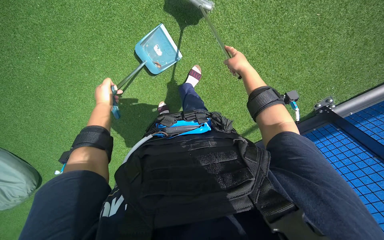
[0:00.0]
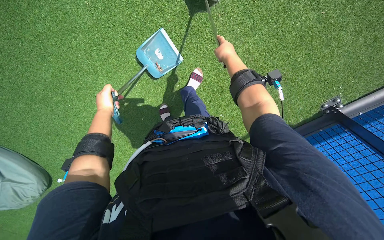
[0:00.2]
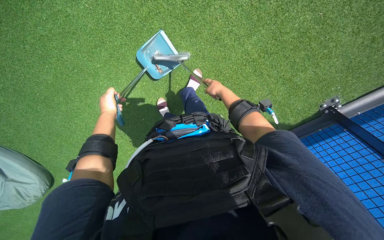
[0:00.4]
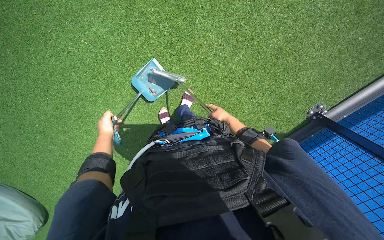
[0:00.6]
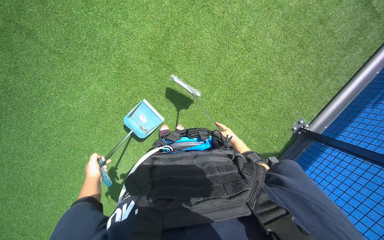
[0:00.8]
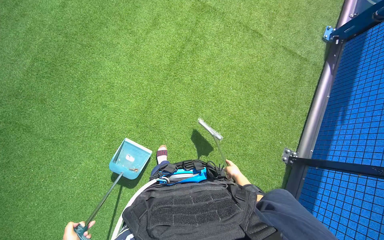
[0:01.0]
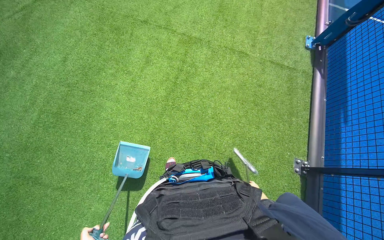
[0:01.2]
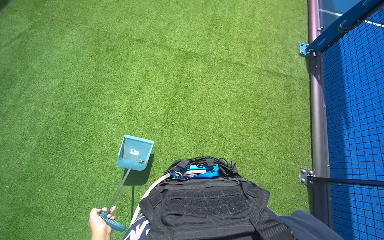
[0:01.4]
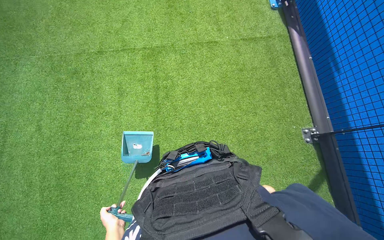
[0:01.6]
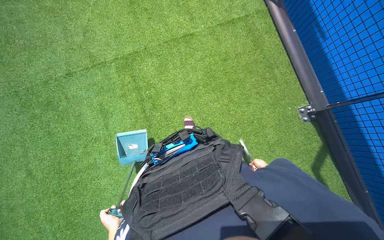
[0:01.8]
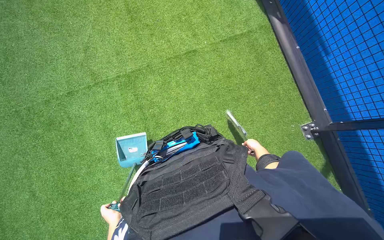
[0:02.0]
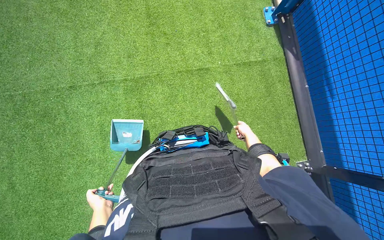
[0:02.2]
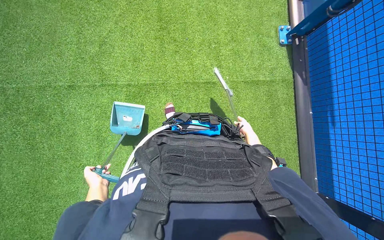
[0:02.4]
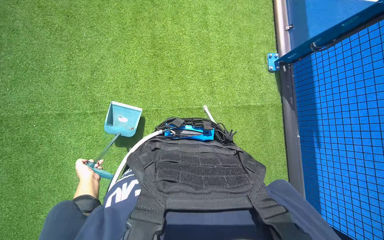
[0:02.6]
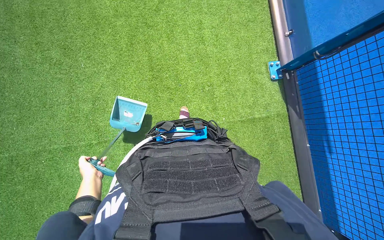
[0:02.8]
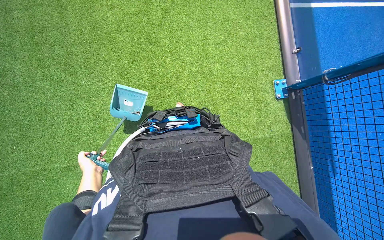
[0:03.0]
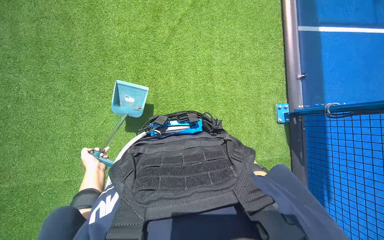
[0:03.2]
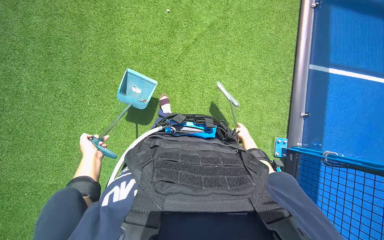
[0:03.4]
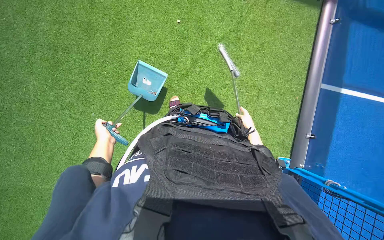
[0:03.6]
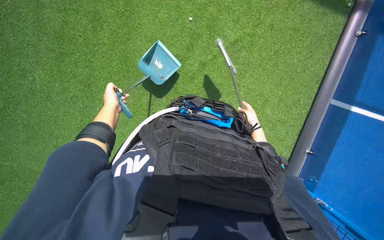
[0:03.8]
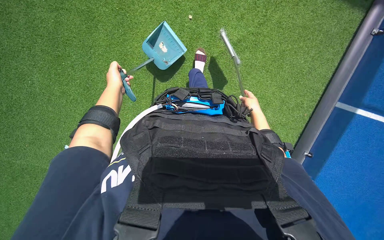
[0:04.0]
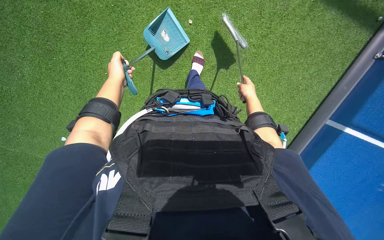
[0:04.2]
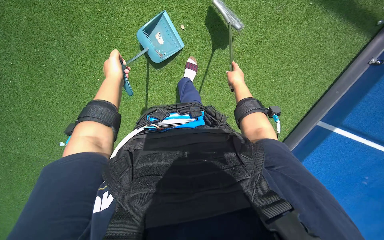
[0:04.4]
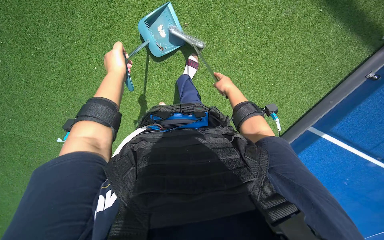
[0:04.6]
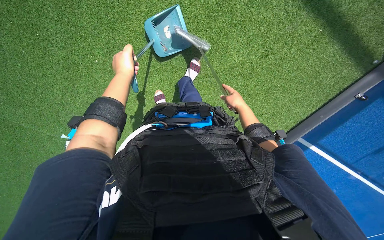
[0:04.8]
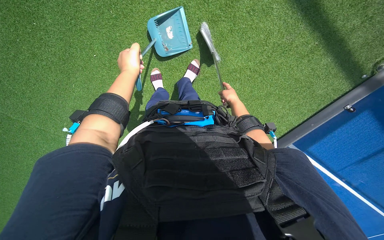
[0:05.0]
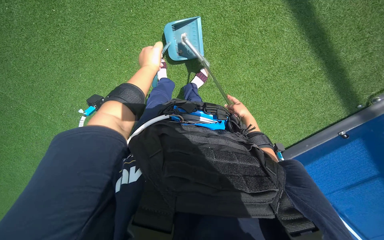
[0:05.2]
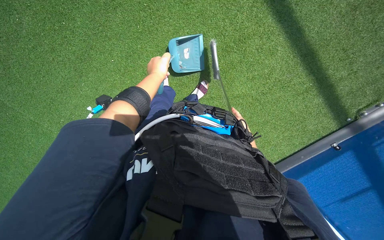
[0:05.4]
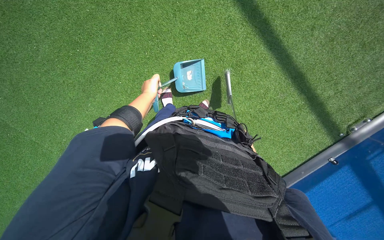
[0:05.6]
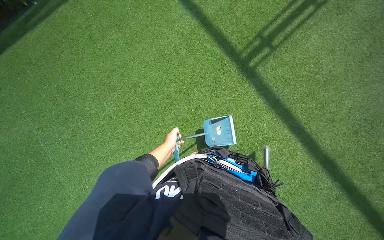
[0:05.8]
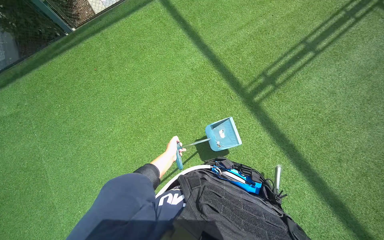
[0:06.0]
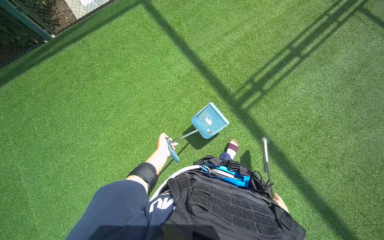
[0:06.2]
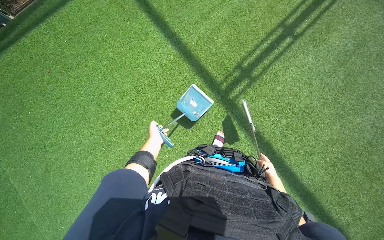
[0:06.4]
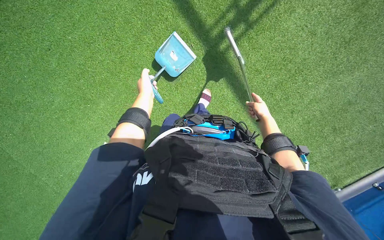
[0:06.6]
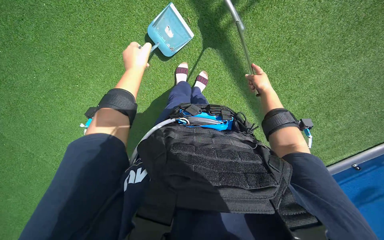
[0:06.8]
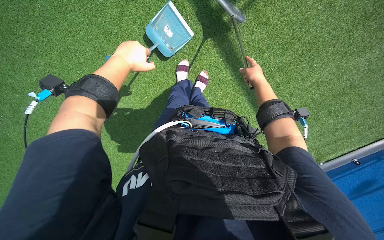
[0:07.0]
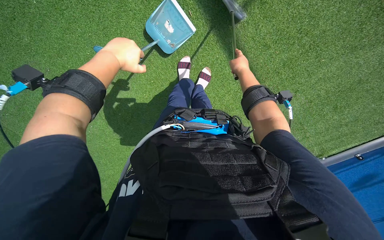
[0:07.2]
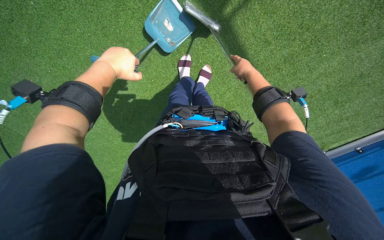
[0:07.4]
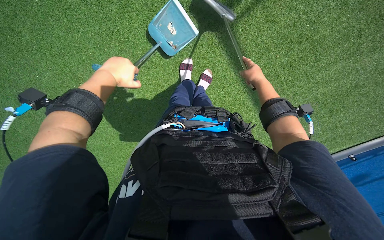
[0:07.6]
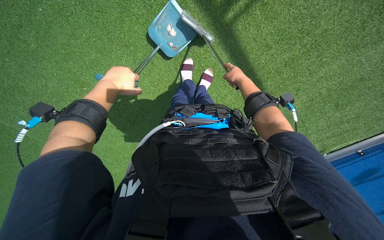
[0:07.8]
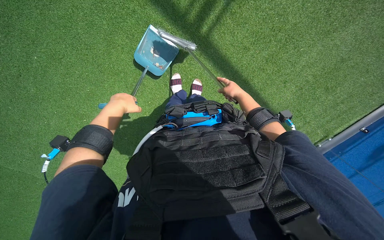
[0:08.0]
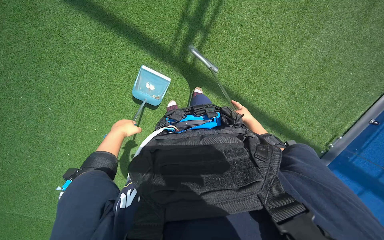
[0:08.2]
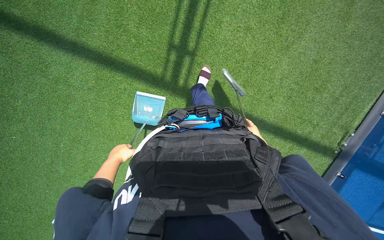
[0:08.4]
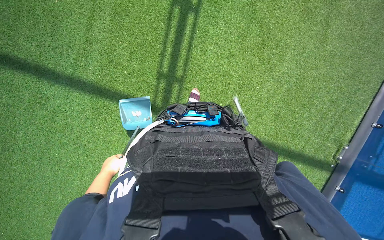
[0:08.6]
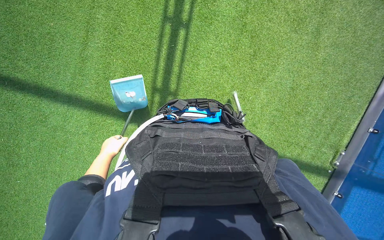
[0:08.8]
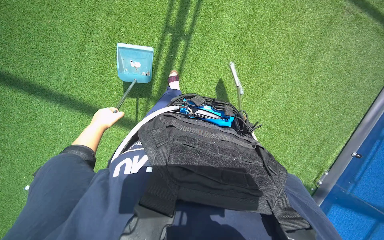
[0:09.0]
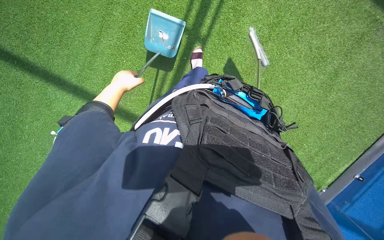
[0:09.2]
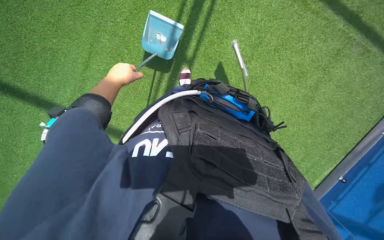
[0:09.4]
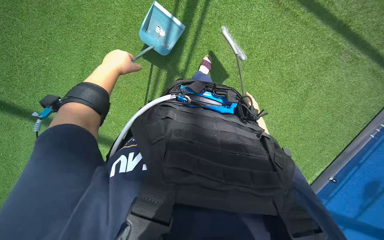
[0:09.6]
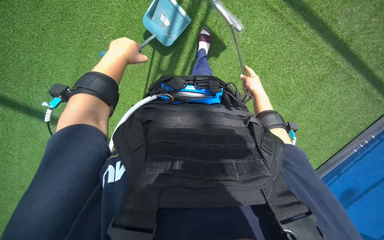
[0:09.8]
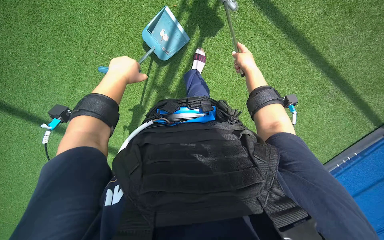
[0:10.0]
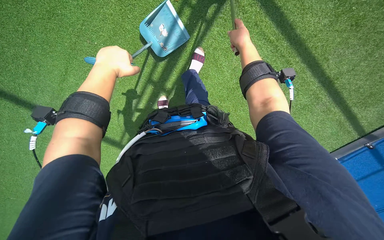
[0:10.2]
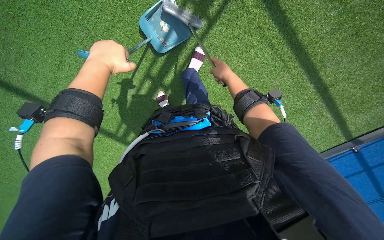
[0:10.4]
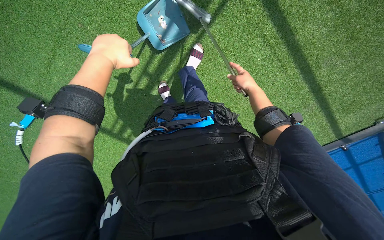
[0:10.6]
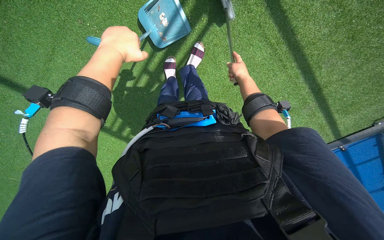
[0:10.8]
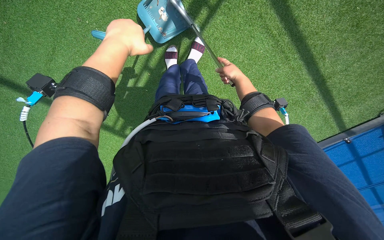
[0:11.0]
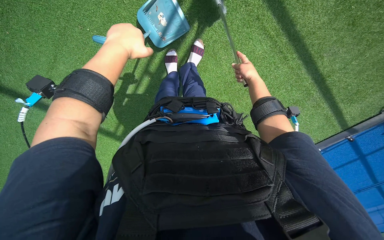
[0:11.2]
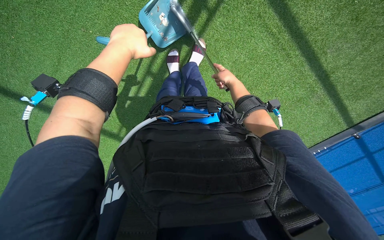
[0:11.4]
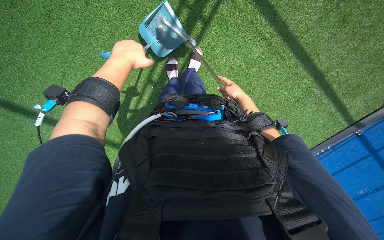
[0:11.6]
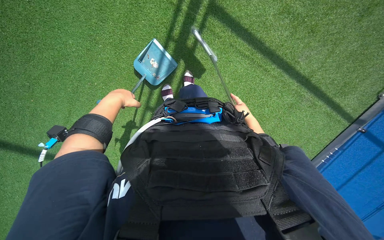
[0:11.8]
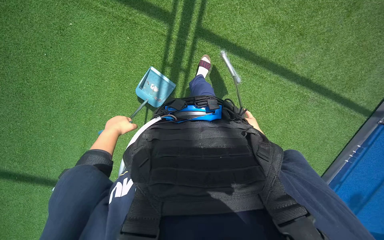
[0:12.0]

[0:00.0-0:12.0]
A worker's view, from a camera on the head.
Job: sweeping floor.
The whole recording: Sweeping and collecting debris from court. The worker sweeps and collects debris from the court using a broom and dustpan.
0:00.0 to 0:01.6: The head travels roughly 40 cm. The view tips upward by some 50 degrees. The scene rotates counterclockwise by approximately 60 degrees.
0:03.0 to 0:04.4: The left hand heads up the picture, covering approximately 50 cm.
0:04.4 to 0:06.0: The view tips upward by approximately 15 degrees. The left hand goes roughly 25 cm down the picture.
0:06.0 to 0:07.6: The camera is carried roughly 80 cm. The view tips downward by some 50 degrees.
0:07.6 to 0:09.0: The camera travels about 70 cm. The view tilts some 20 degrees upward. Everything in view rotates approximately 30 degrees counterclockwise.
0:09.0 to 0:10.4: The camera is carried approximately 60 cm.

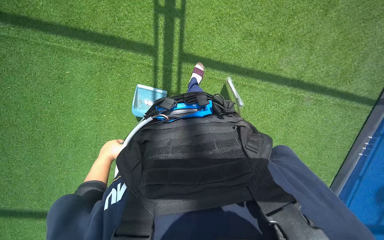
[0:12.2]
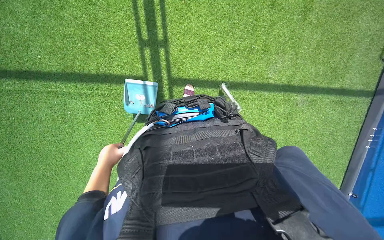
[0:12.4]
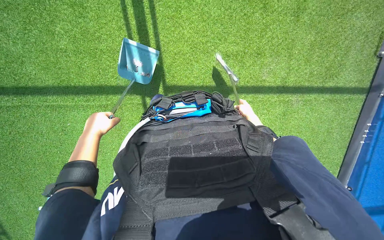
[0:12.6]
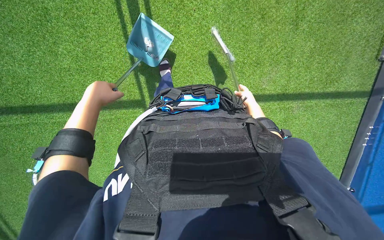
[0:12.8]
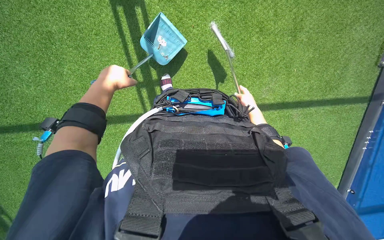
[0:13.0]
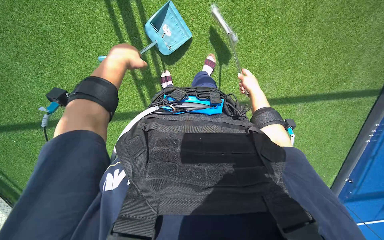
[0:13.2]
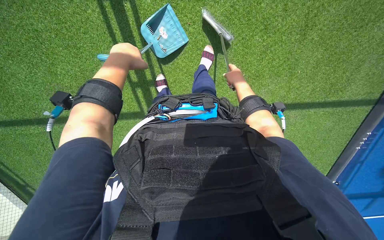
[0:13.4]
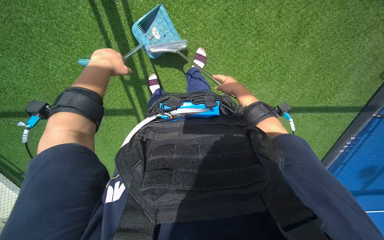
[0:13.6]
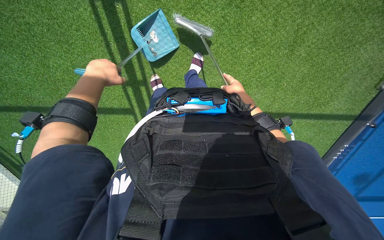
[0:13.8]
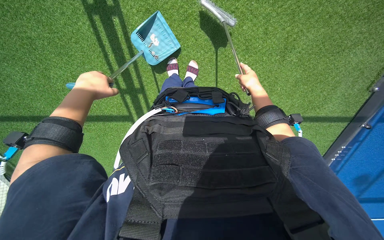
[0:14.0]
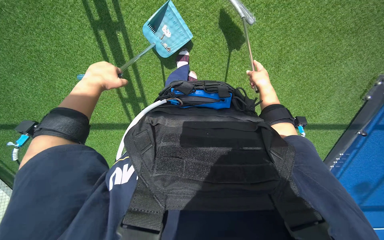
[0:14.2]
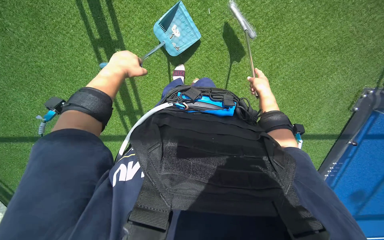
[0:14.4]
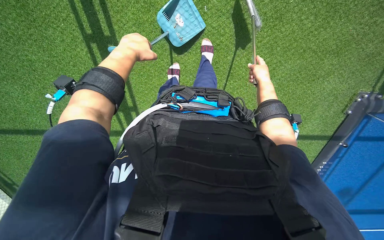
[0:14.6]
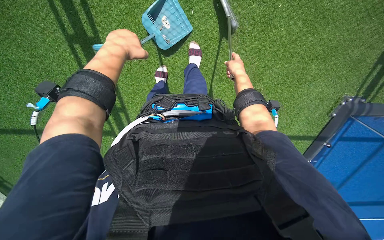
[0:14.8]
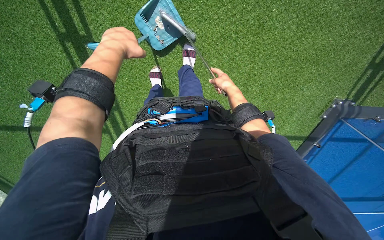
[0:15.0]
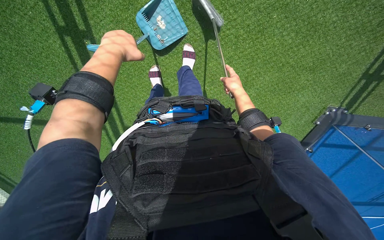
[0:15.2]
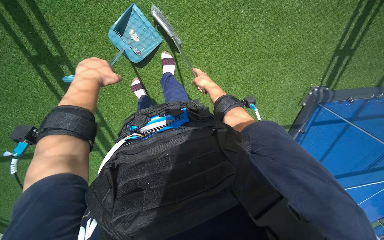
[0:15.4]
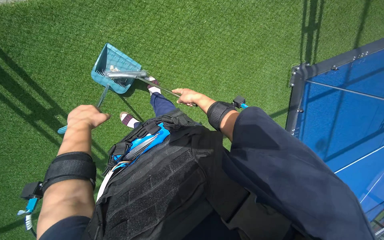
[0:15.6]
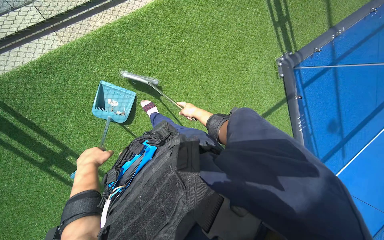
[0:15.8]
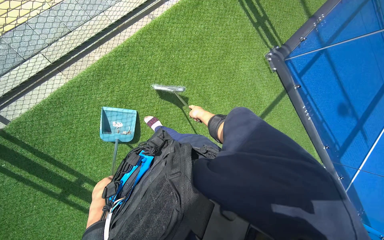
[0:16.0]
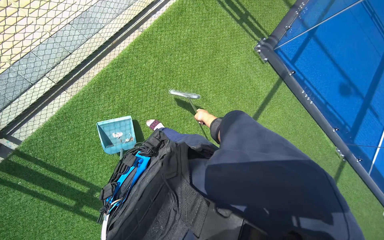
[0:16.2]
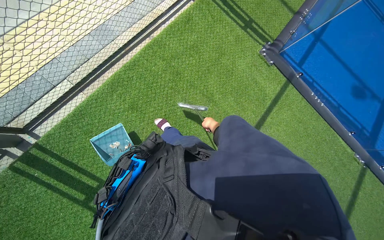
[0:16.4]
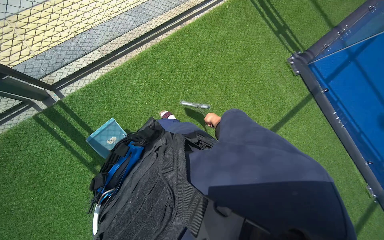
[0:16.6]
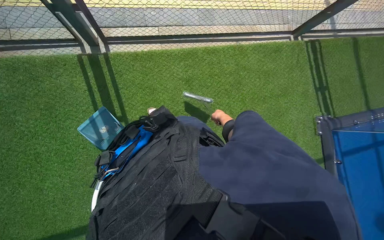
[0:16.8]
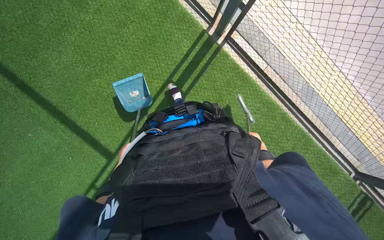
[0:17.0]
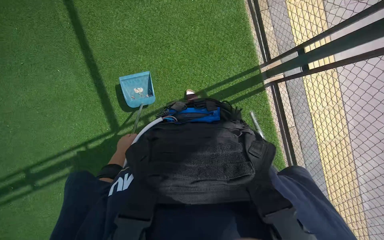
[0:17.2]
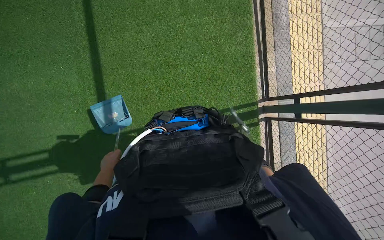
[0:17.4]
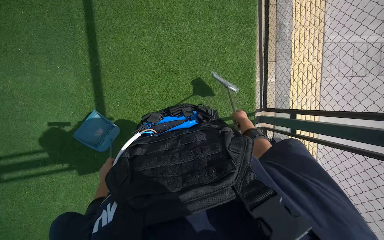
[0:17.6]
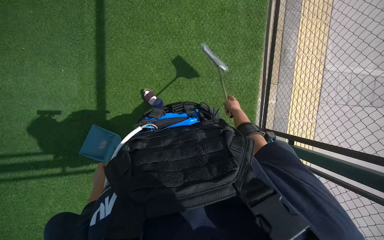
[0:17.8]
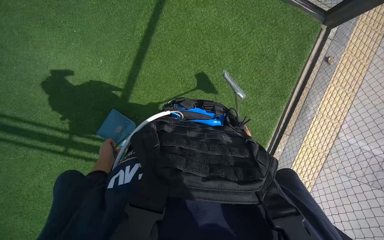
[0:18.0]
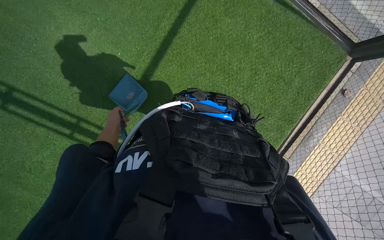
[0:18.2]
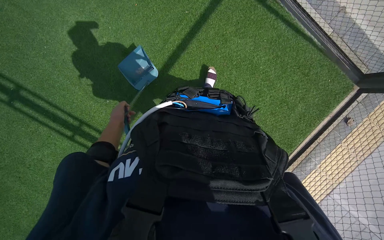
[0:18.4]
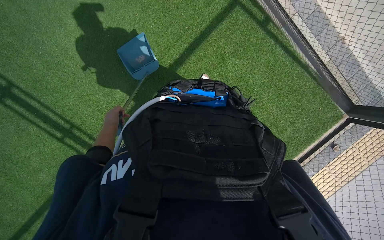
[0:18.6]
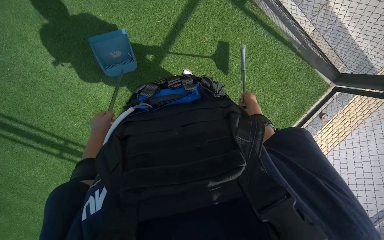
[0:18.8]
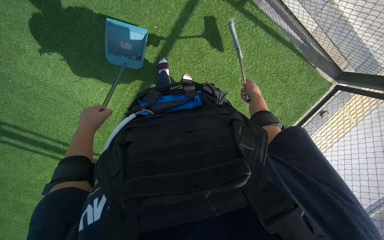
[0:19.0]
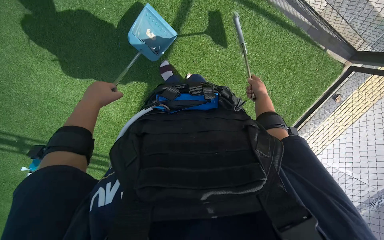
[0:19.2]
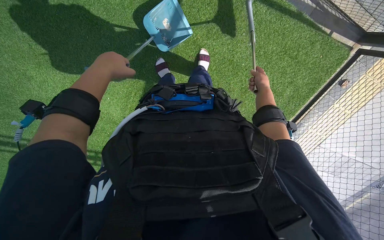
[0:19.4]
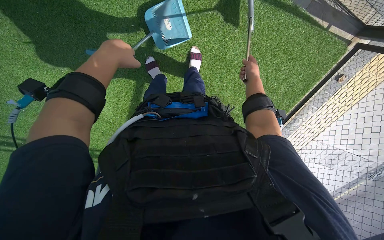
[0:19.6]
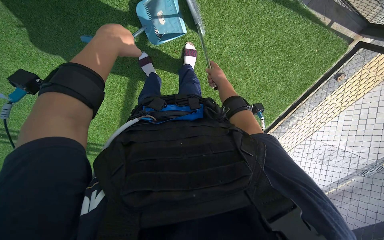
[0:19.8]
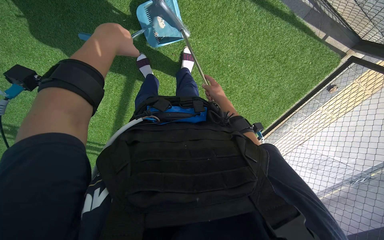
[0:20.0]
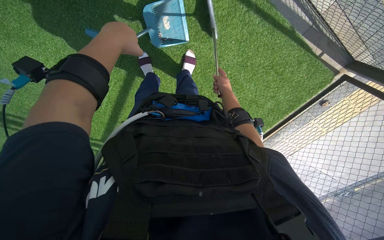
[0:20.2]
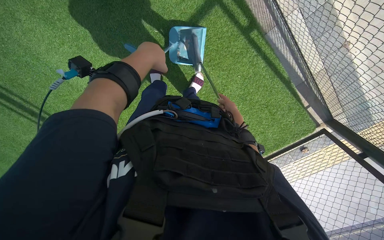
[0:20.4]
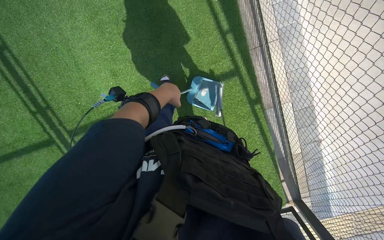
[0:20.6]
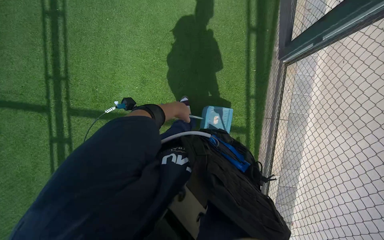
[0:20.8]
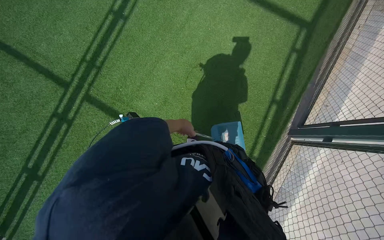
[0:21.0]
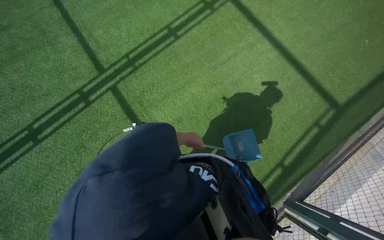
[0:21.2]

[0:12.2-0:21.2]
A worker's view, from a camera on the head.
Job: sweeping floor.
The whole recording: Sweeping and collecting debris from court. The worker sweeps and collects debris from the court using a broom and dustpan.
0:15.2 to 0:16.6: The camera travels approximately 50 cm. The view tips upward by approximately 30 degrees. The scene rotates counterclockwise by approximately 50 degrees.
0:16.6 to 0:18.2: Everything in view rotates some 55 degrees clockwise.
0:18.2 to 0:19.8: The camera travels about 40 cm. The view tilts roughly 15 degrees downward.
0:19.8 to 0:21.2: The wearer looks roughly 25 degrees further upward. Everything in view rotates about 70 degrees clockwise.
